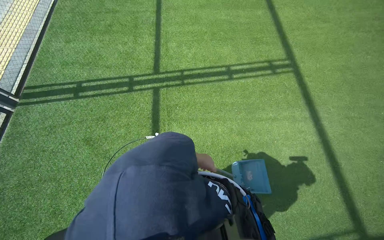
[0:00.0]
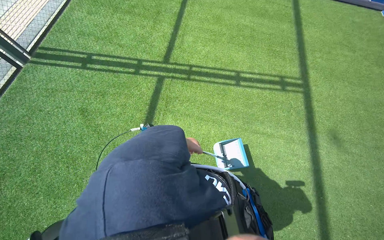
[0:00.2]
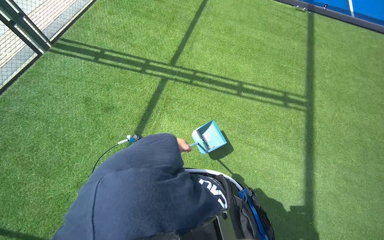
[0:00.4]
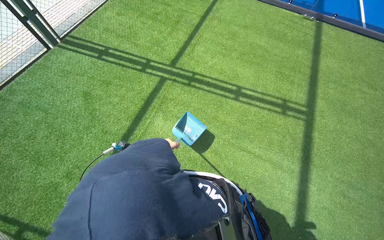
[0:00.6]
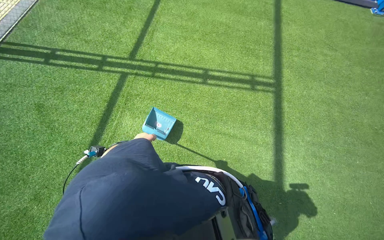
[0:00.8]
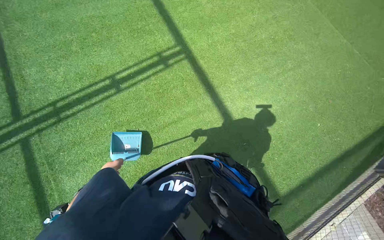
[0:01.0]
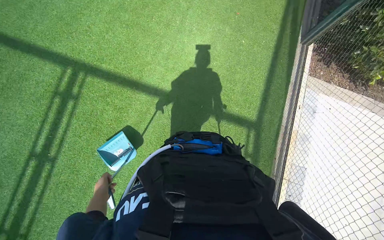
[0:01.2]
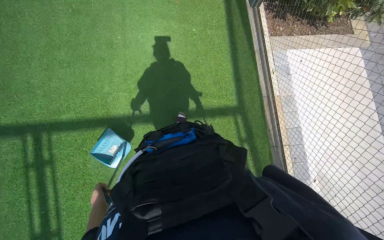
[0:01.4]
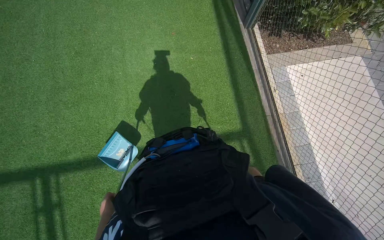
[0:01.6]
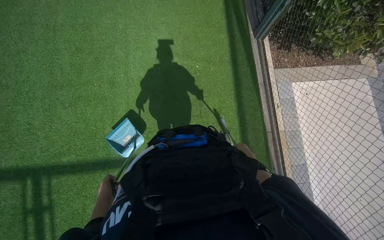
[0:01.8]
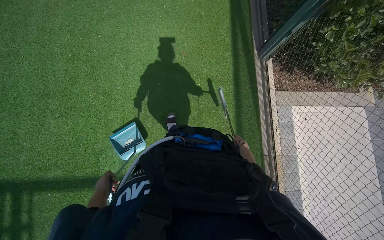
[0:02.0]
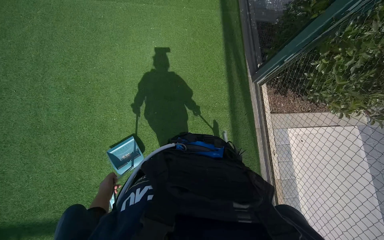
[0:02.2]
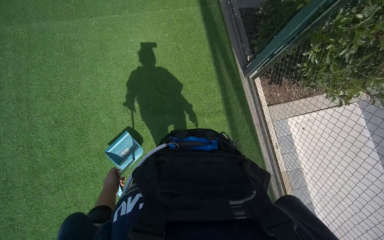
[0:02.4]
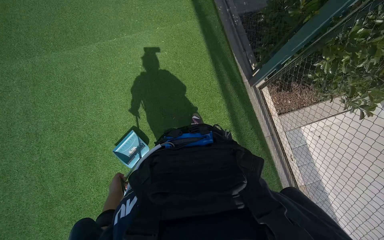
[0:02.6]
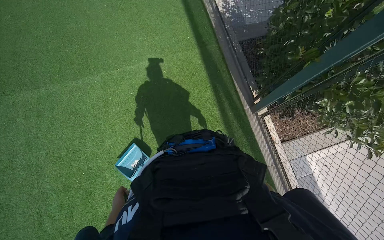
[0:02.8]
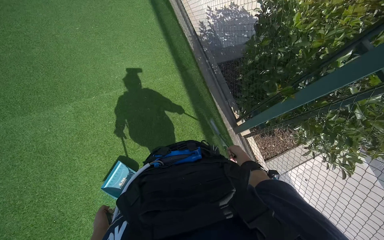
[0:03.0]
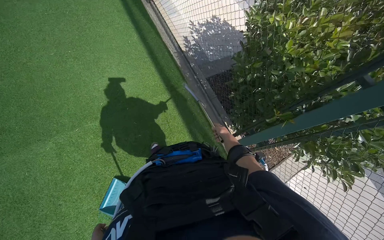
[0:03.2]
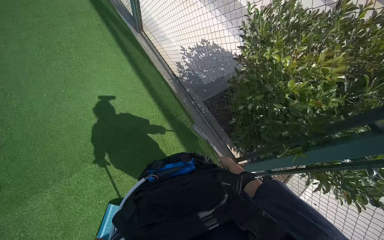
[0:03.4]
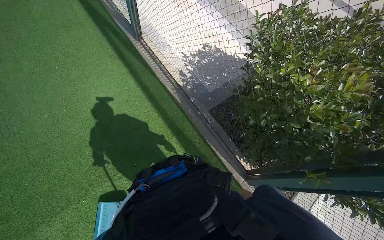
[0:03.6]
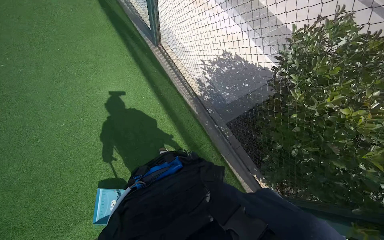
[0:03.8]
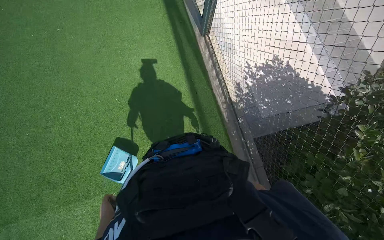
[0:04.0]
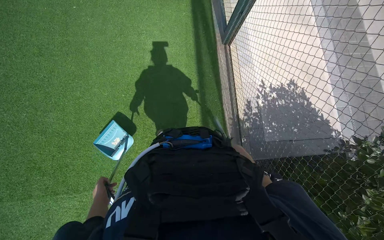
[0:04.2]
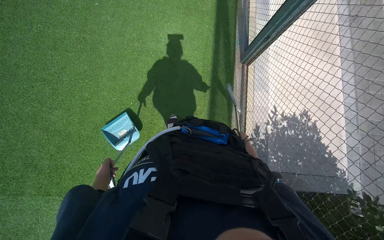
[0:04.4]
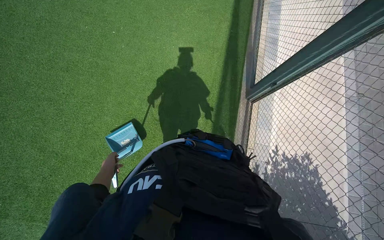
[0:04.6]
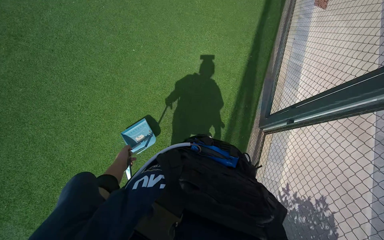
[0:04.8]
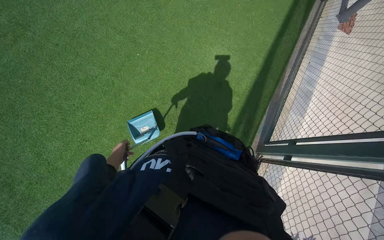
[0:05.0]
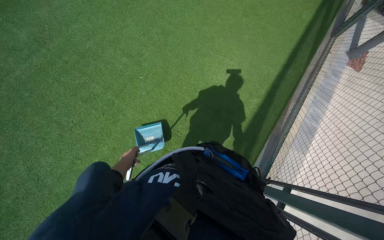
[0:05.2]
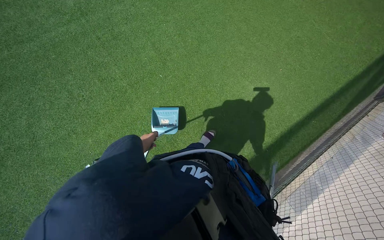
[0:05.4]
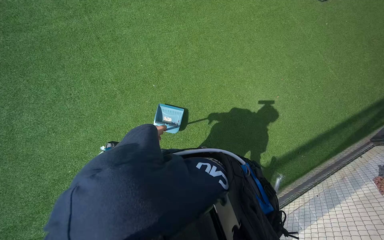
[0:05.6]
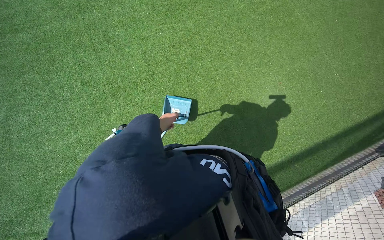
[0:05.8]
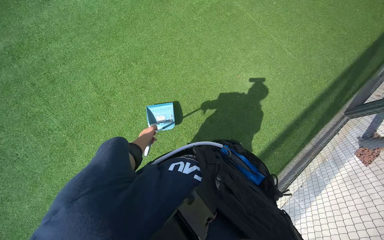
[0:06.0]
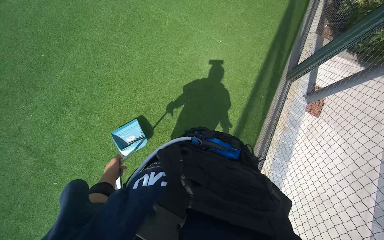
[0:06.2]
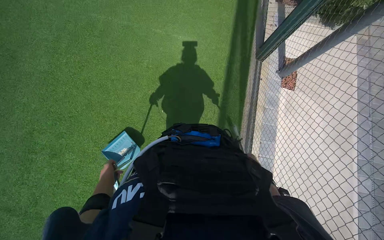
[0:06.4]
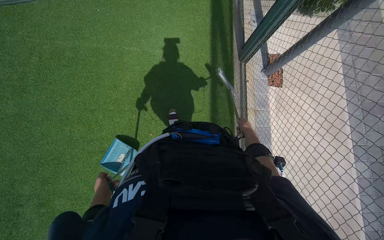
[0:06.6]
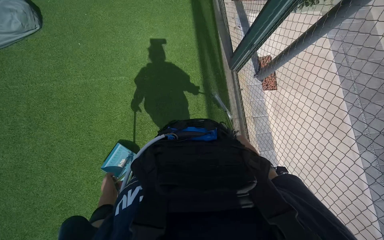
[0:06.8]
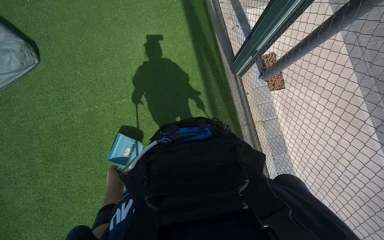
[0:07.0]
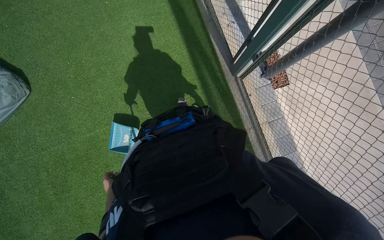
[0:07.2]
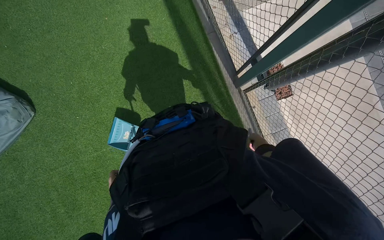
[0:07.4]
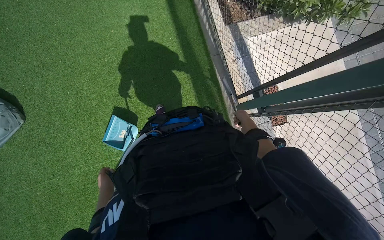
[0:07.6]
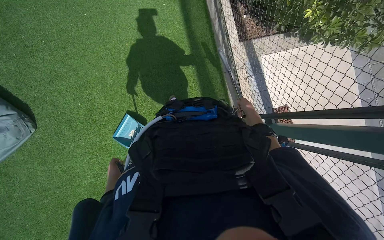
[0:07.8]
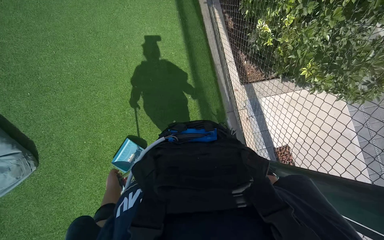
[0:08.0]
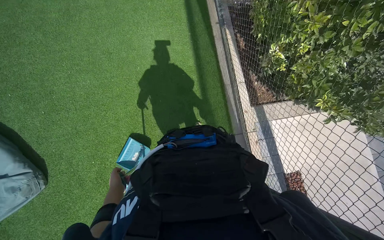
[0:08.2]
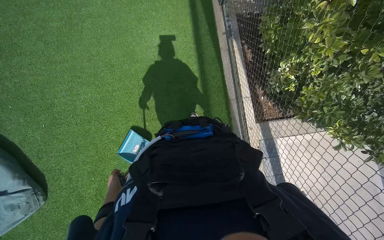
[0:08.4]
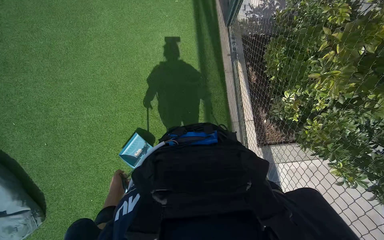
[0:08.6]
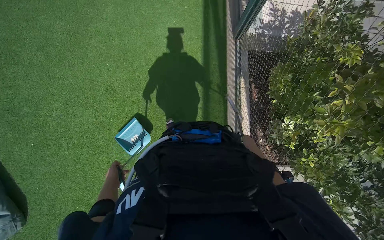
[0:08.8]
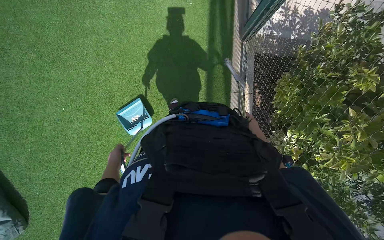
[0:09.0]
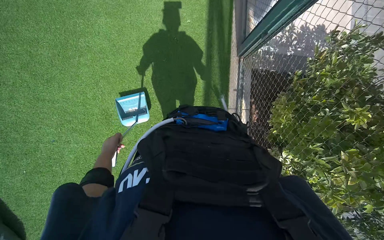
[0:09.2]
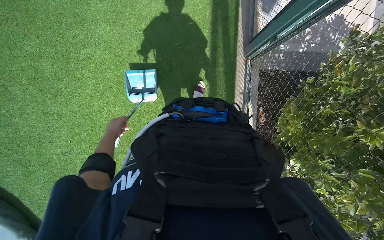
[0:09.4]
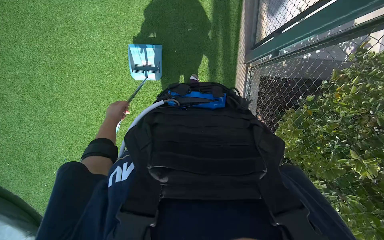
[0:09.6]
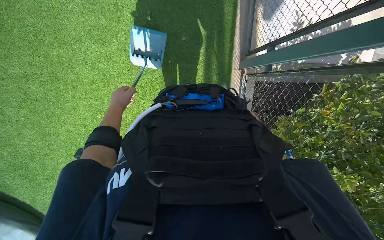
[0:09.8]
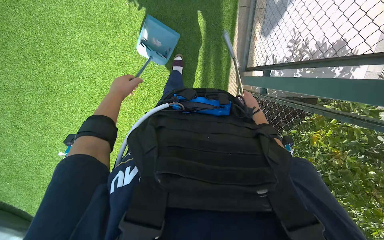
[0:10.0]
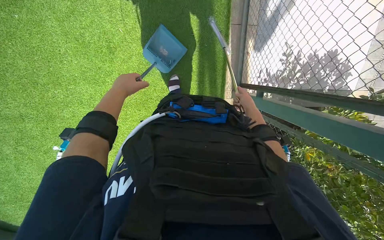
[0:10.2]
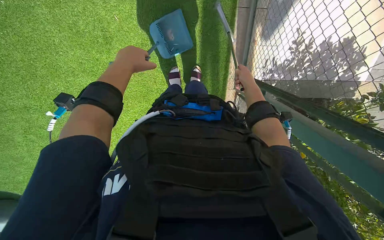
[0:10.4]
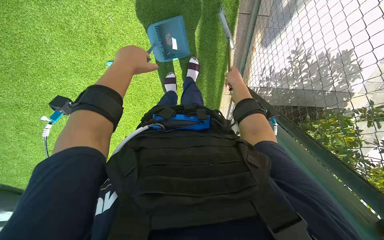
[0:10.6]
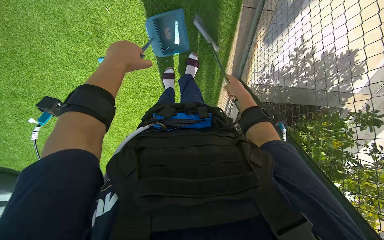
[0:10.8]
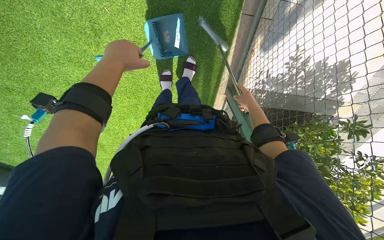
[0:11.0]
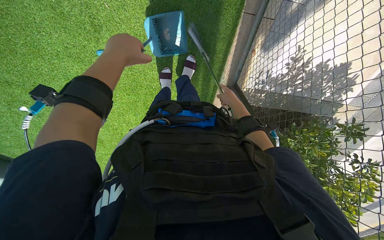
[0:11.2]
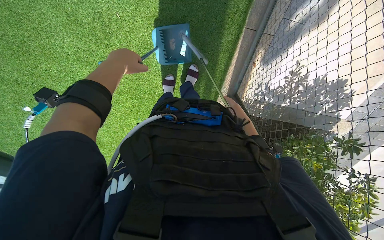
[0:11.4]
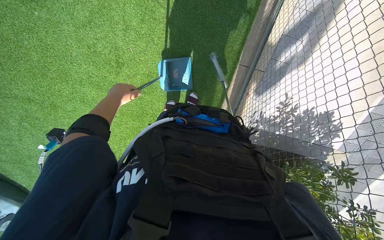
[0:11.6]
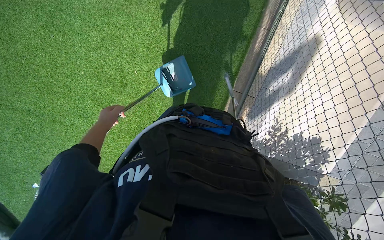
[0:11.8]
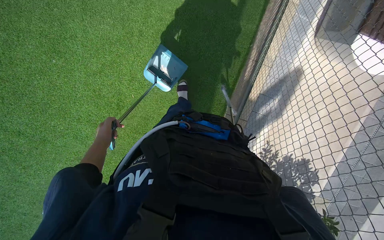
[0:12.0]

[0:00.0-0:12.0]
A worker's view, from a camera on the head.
Job: sweeping floor.
The whole recording: Sweeping and collecting debris from court. The worker sweeps and collects debris from the court using a broom and dustpan.
0:03.0 to 0:04.4: The head travels roughly 1 m.
0:04.4 to 0:06.0: The wearer moves some 90 cm. The head turns to the left by some 35 degrees.
0:09.0 to 0:10.4: The camera travels about 70 cm. The wearer looks about 20 degrees further downward.
0:10.4 to 0:12.0: The view tilts some 20 degrees upward.

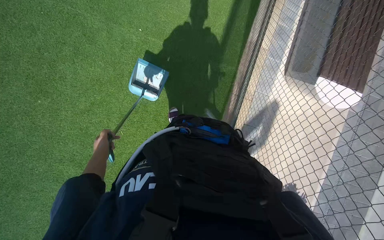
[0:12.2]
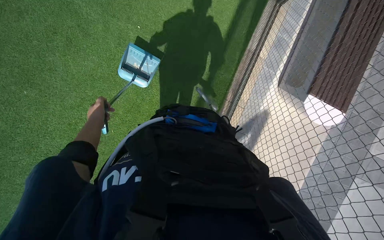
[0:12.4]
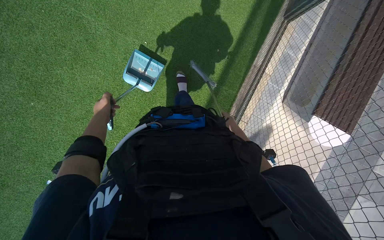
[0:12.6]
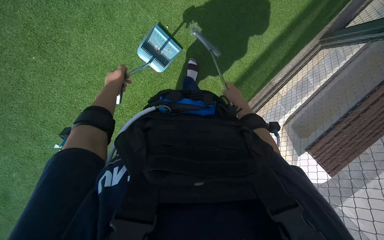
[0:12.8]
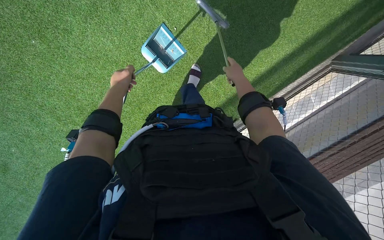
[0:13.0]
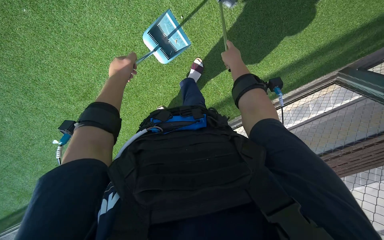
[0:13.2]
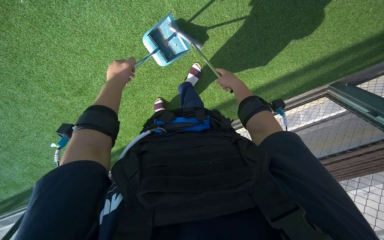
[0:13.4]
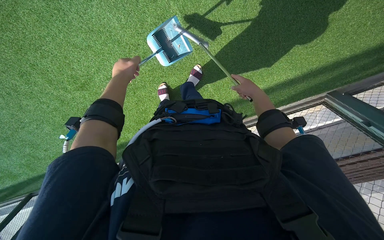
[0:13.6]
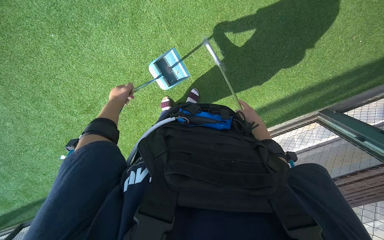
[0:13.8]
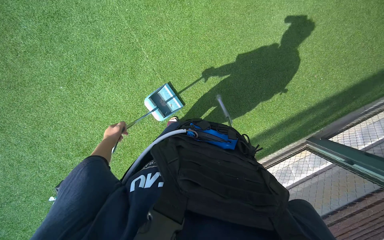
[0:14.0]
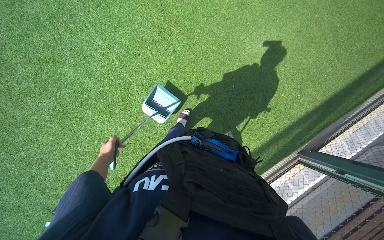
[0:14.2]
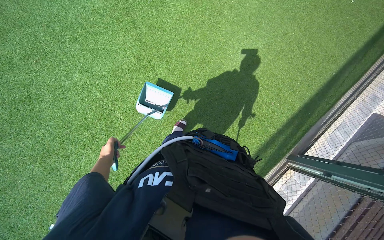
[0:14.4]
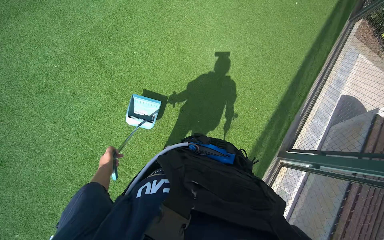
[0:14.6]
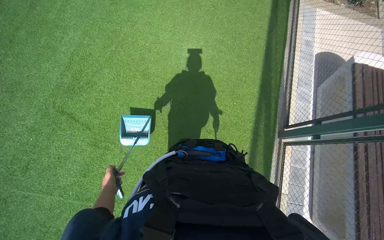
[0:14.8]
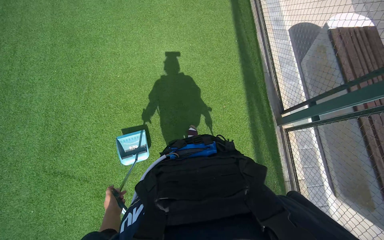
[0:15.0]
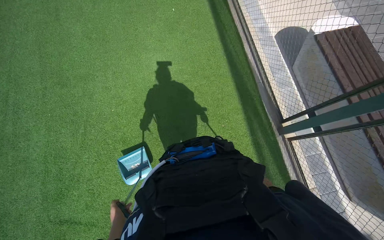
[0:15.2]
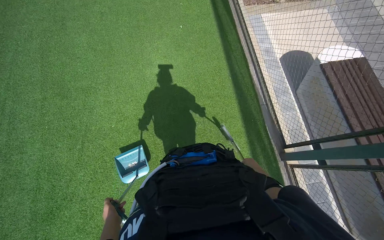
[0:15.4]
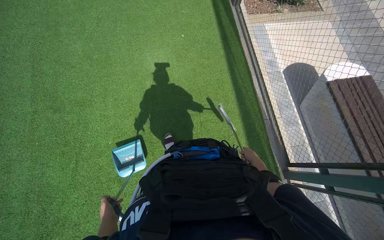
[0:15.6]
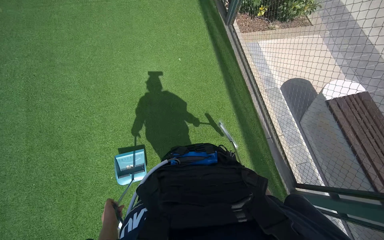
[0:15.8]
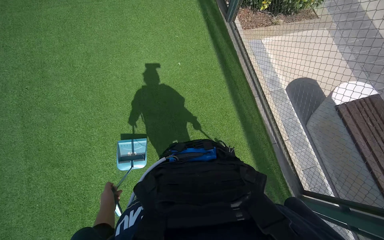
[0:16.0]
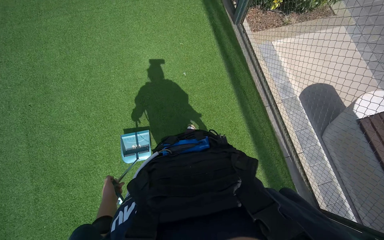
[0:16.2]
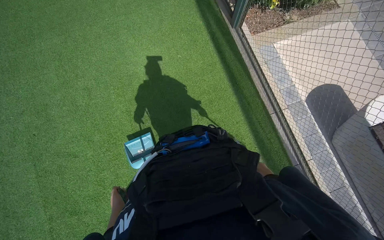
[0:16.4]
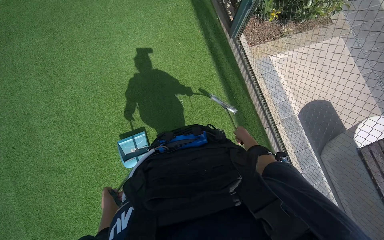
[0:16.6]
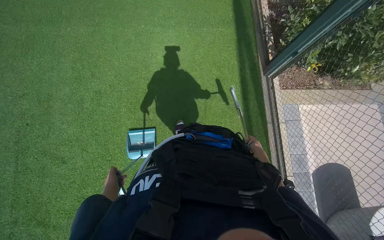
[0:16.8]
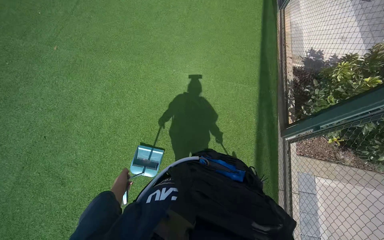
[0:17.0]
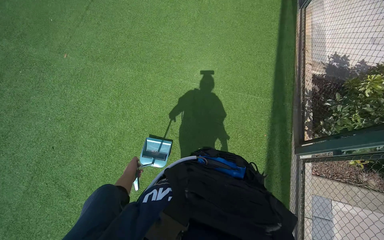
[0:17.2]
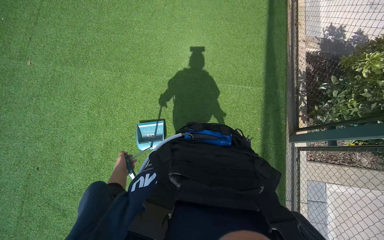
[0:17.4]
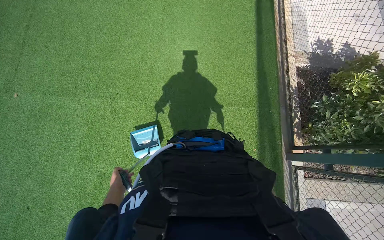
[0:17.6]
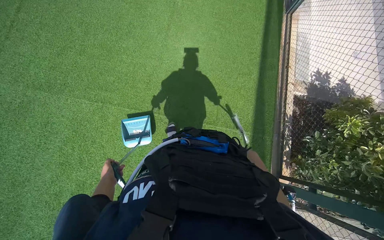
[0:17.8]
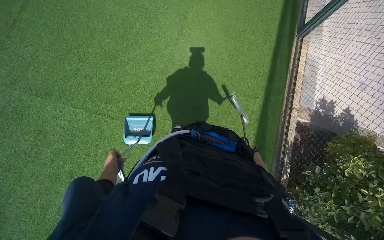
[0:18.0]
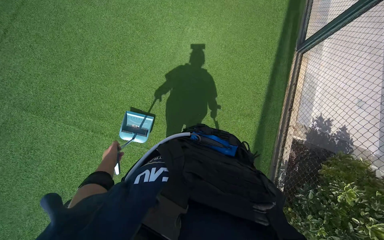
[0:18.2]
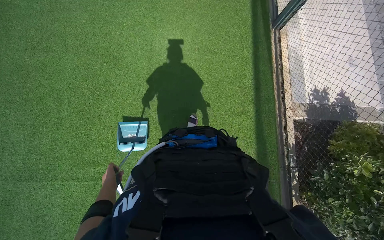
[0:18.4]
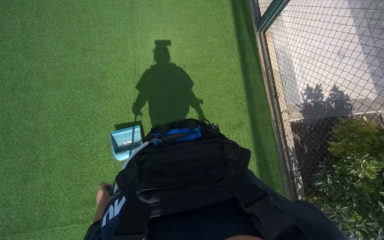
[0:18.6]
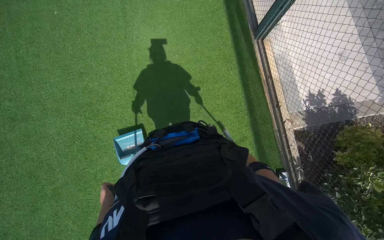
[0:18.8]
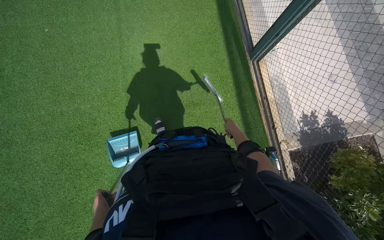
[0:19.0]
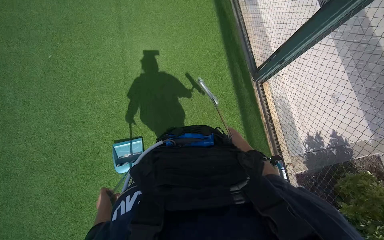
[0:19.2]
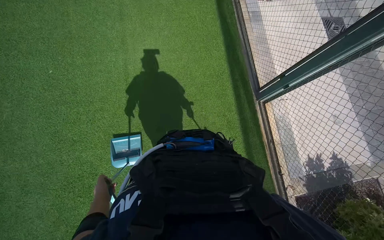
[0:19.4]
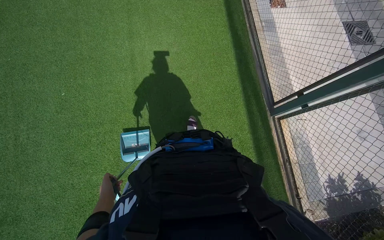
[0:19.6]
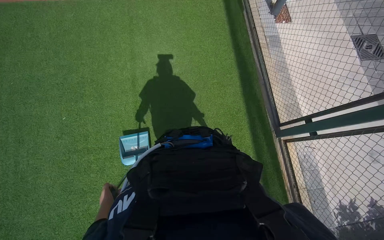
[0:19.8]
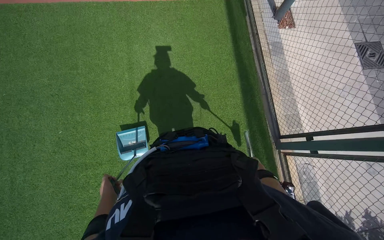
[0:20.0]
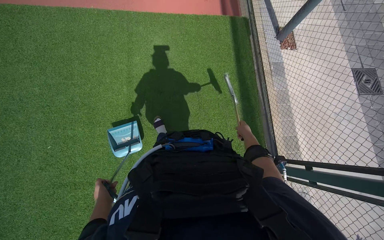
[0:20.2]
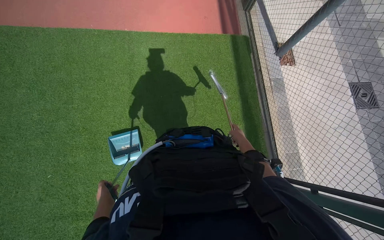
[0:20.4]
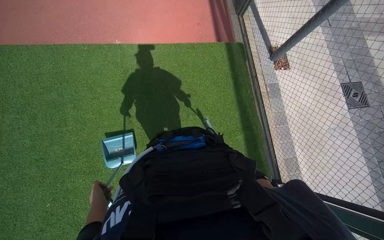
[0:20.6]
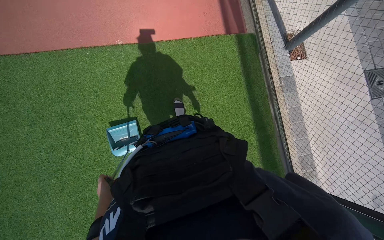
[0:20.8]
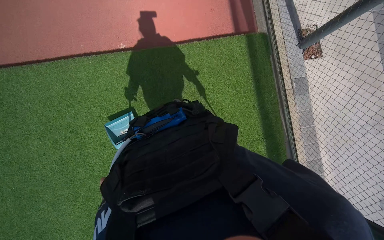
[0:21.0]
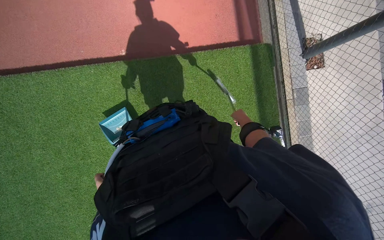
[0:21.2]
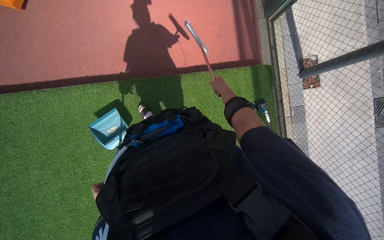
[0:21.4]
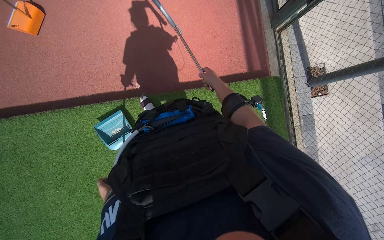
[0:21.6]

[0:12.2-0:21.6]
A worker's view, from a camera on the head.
Job: sweeping floor.
The whole recording: Sweeping and collecting debris from court. The worker sweeps and collects debris from the court using a broom and dustpan.
0:12.2 to 0:13.8: The camera travels some 60 cm. The scene turns some 30 degrees clockwise in the picture.
0:13.8 to 0:15.4: The view tilts roughly 35 degrees upward.
0:17.0 to 0:18.4: The head travels approximately 1 m.
